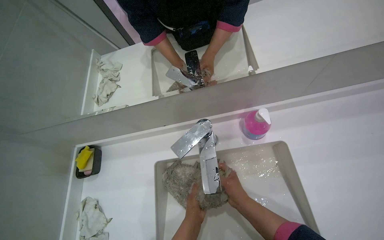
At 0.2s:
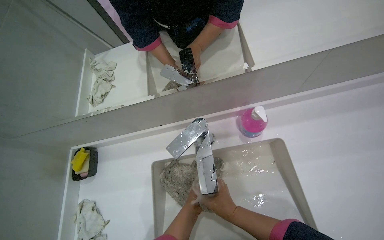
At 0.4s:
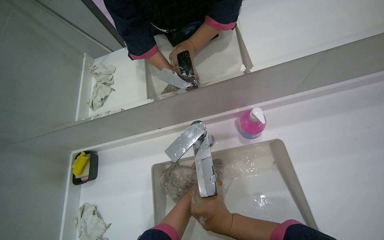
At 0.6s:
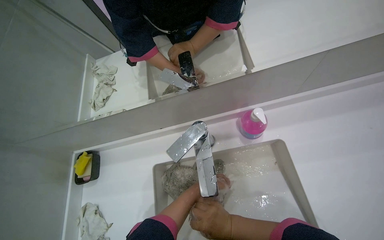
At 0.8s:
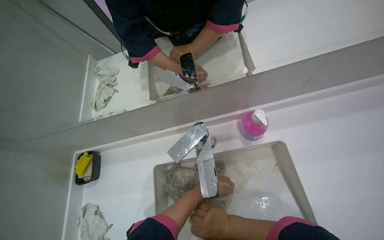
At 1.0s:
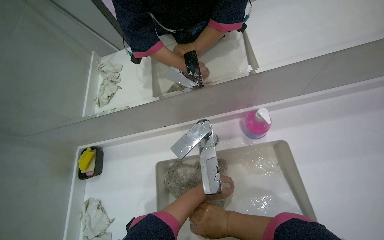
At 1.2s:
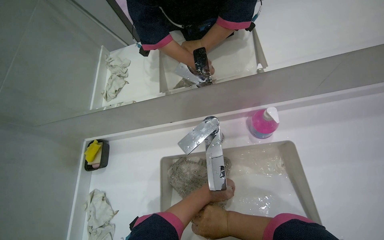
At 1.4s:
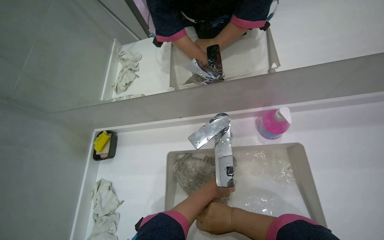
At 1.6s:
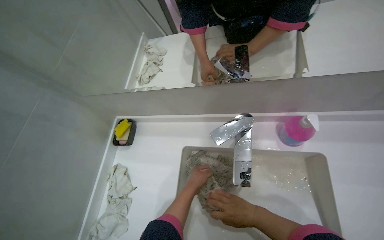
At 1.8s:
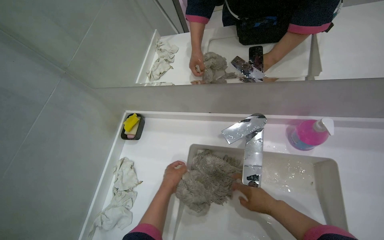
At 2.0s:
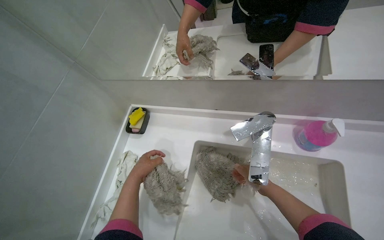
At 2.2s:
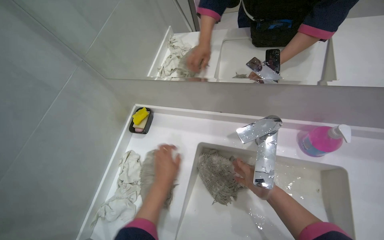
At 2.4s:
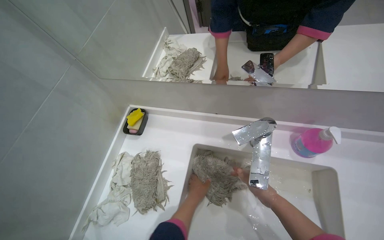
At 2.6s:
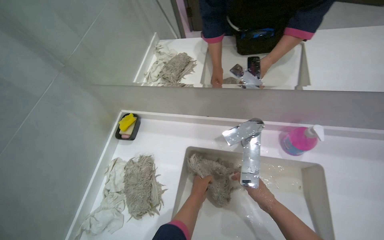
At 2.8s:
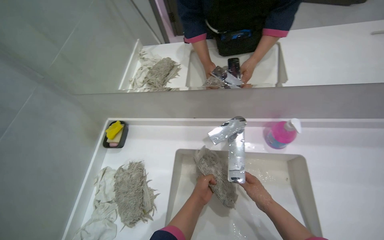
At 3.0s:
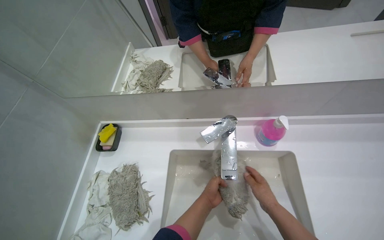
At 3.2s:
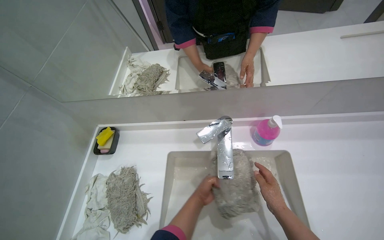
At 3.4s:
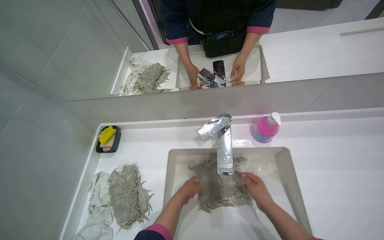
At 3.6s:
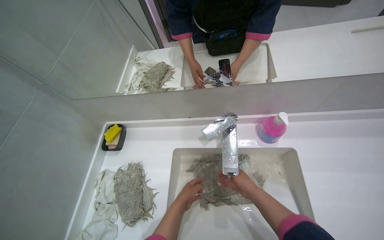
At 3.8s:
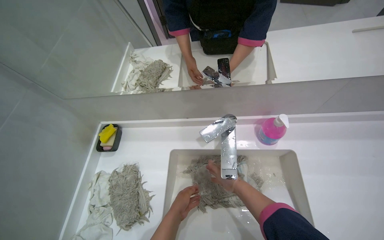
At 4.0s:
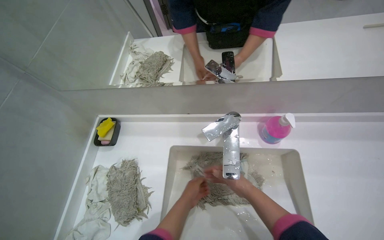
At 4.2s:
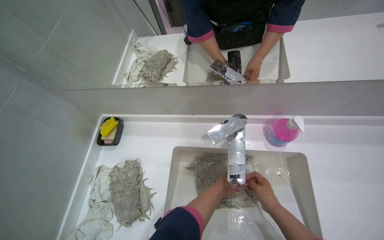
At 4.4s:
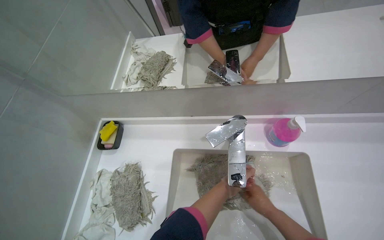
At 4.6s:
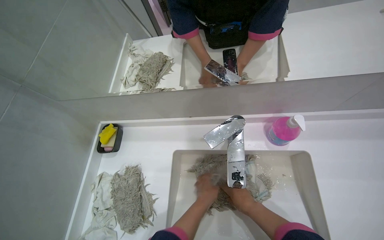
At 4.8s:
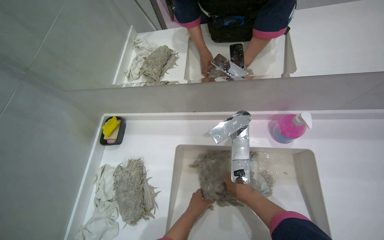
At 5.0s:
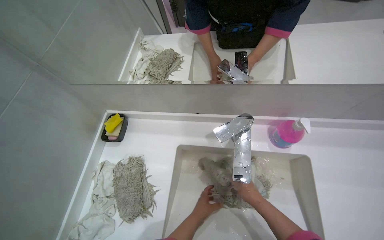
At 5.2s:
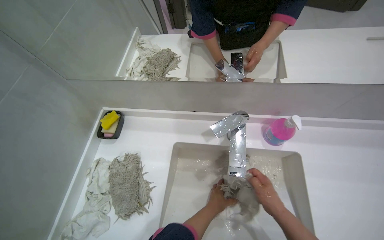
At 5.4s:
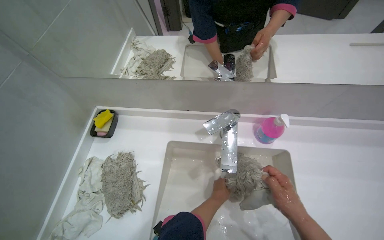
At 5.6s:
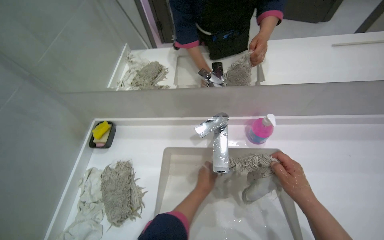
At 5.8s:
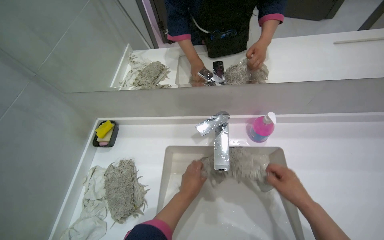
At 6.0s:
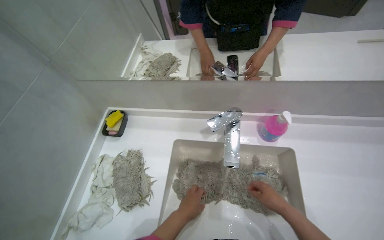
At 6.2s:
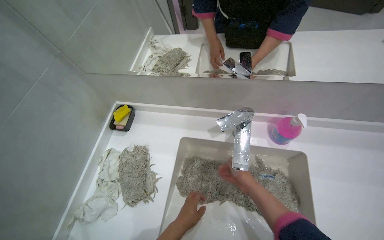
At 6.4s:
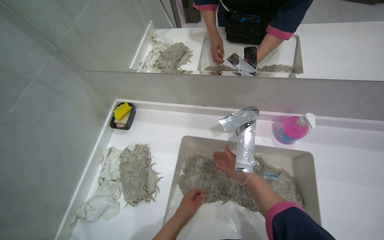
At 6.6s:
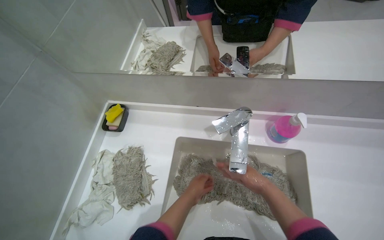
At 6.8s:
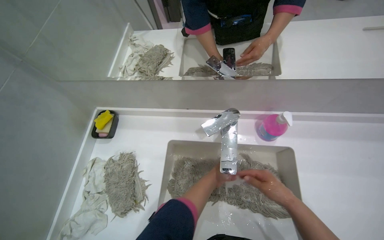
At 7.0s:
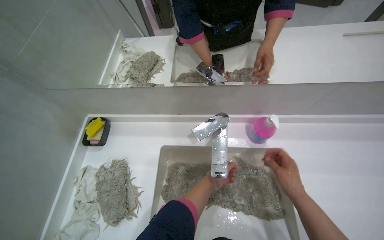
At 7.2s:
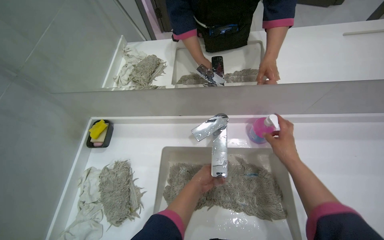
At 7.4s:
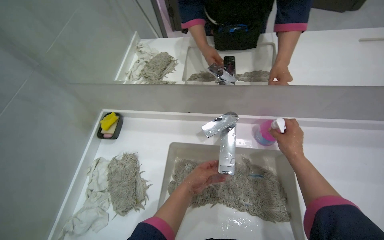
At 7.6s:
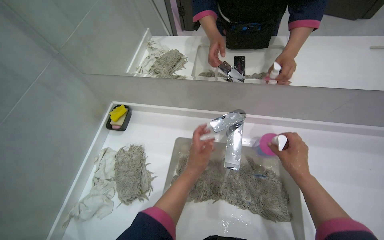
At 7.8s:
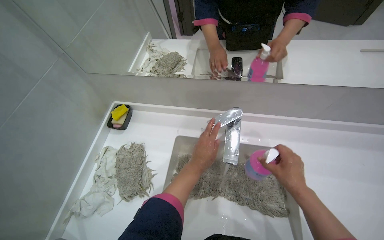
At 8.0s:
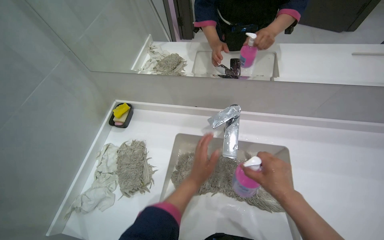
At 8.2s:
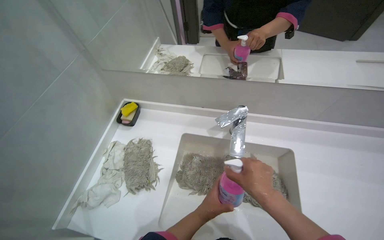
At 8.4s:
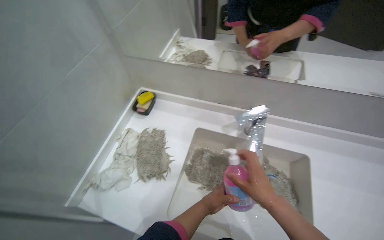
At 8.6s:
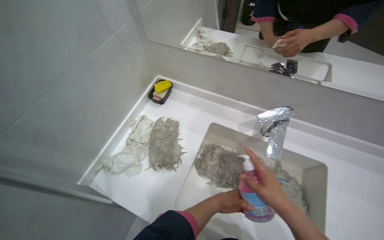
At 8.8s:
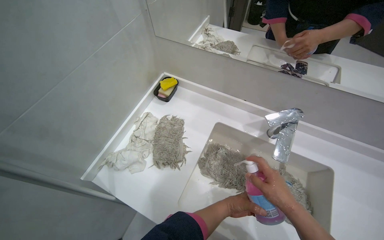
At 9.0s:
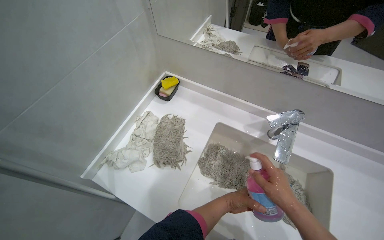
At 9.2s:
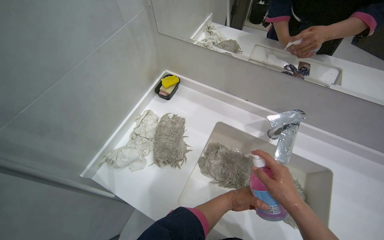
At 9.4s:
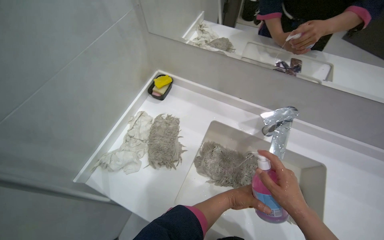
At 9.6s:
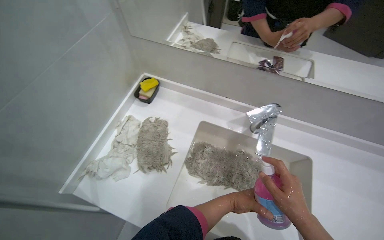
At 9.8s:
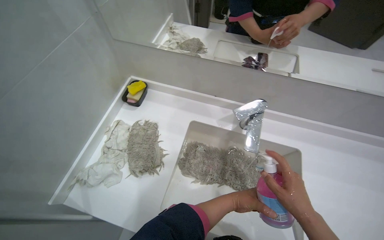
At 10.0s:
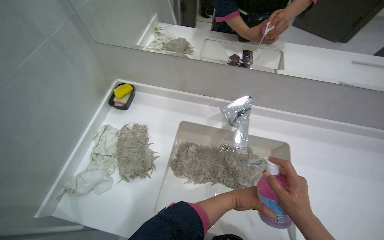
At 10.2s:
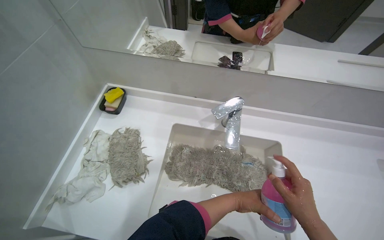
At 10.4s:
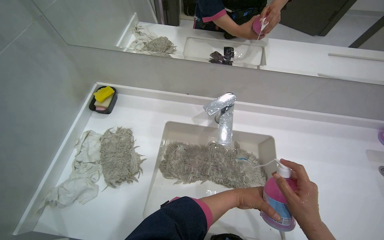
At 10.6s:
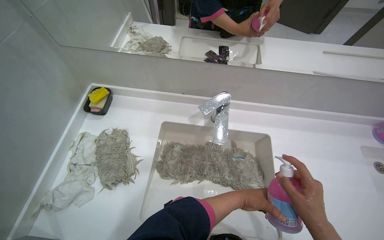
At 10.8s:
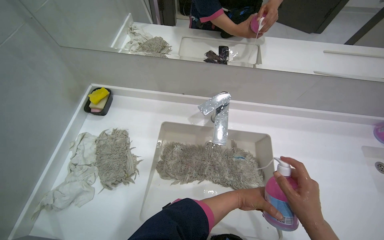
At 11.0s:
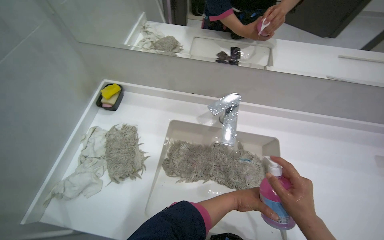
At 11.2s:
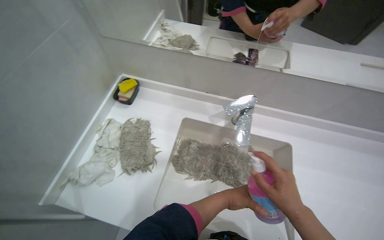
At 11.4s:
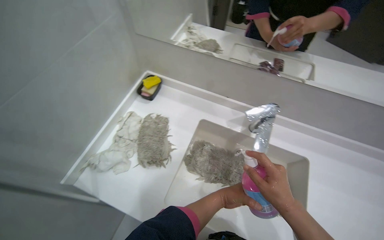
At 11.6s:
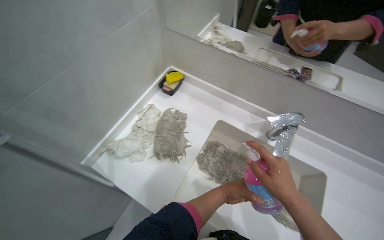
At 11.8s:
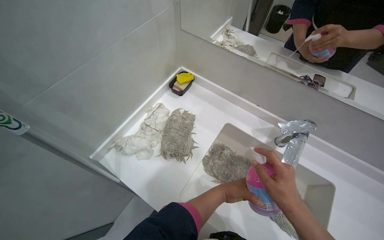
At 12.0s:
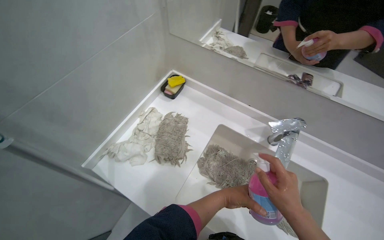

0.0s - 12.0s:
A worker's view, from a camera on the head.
Job: preparing cleaning supplies.
The whole recording: Washing mop heads in sink. The worker washes and rinses mop heads in the sink, applying cleaner.
1.6s - 3.0s: The right hand shifts about 10 cm to the right.
4.4s - 6.0s: The left hand goes left and right, some 15 cm each way, reversing 2 times, while the right hand travels to the left and back again, about 10 cm each way.
6.0s - 7.6s: Both hands travel together up the picture, some 15 cm. The right hand reaches about 20 cm farther from the camera, then returns.
7.6s - 9.0s: The right hand heads to the left, covering roughly 20 cm; the left hand moves down the picture, some 20 cm.
9.0s - 10.4s: The wearer's head swings roughly 20 degrees to the right.
10.4s - 12.0s: The head rotates roughly 25 degrees to the left. The left hand shifts approximately 20 cm to the left.

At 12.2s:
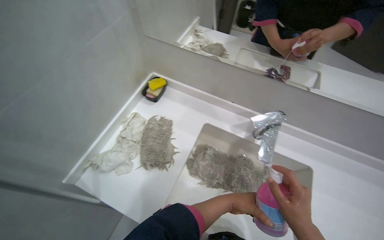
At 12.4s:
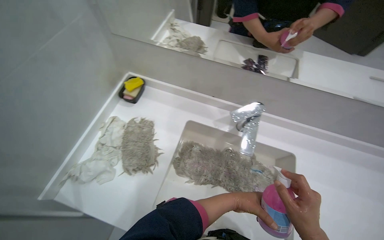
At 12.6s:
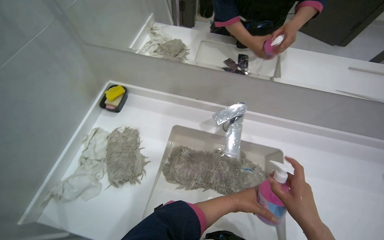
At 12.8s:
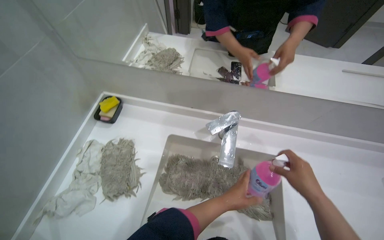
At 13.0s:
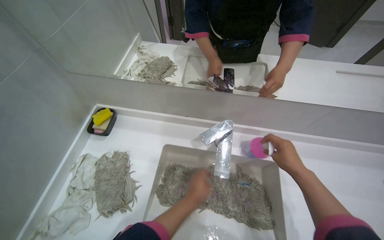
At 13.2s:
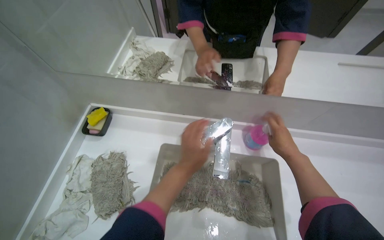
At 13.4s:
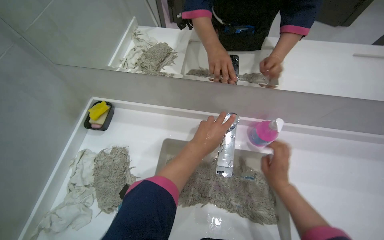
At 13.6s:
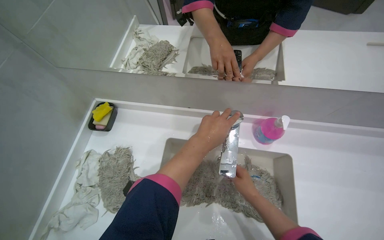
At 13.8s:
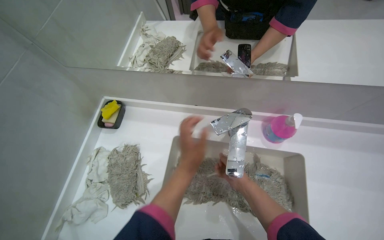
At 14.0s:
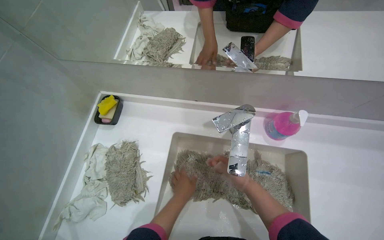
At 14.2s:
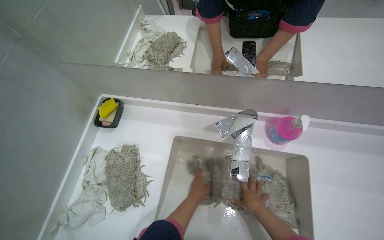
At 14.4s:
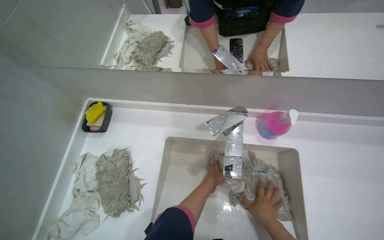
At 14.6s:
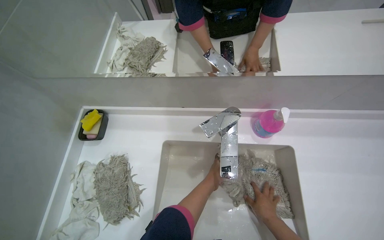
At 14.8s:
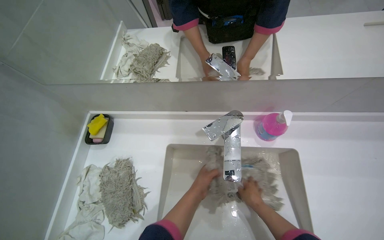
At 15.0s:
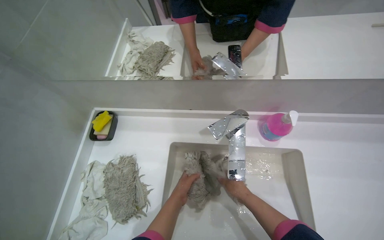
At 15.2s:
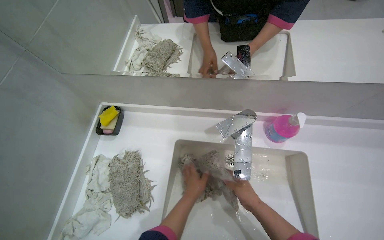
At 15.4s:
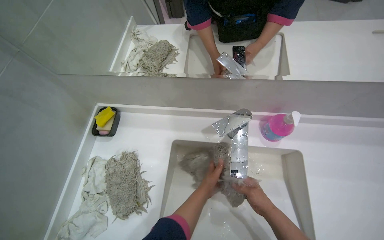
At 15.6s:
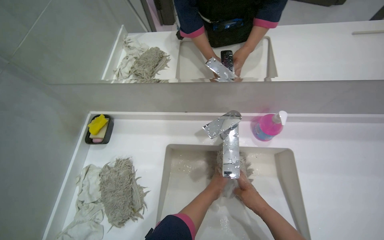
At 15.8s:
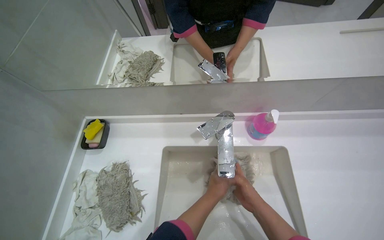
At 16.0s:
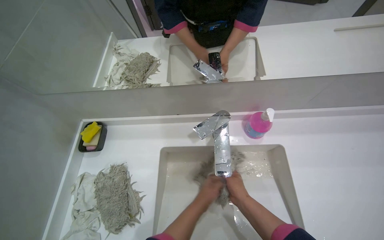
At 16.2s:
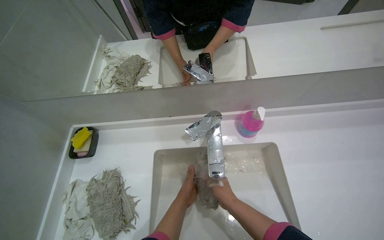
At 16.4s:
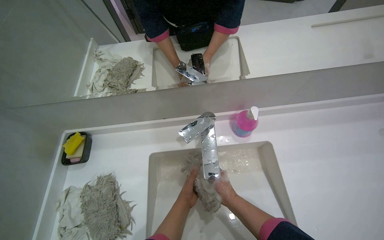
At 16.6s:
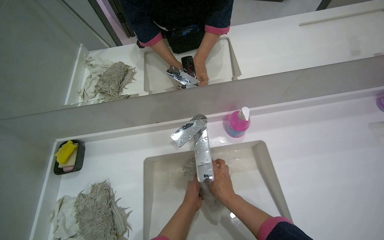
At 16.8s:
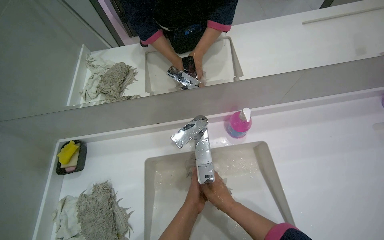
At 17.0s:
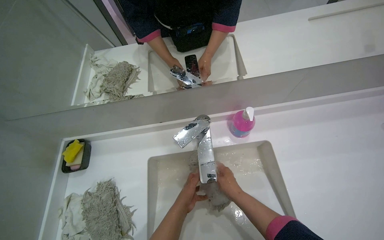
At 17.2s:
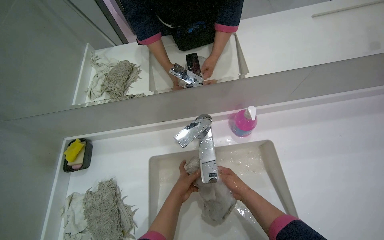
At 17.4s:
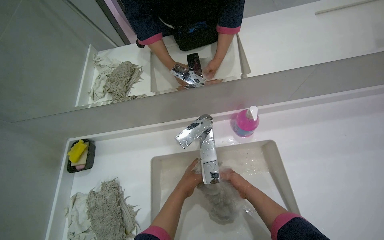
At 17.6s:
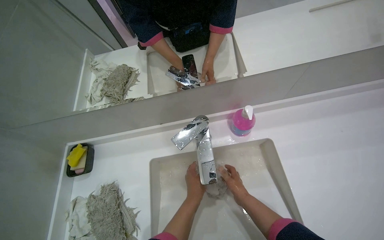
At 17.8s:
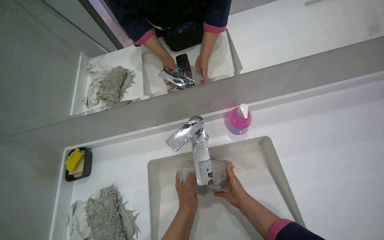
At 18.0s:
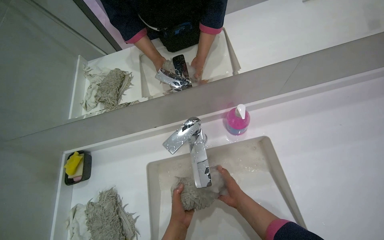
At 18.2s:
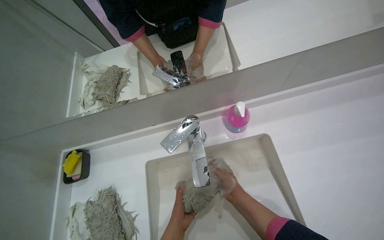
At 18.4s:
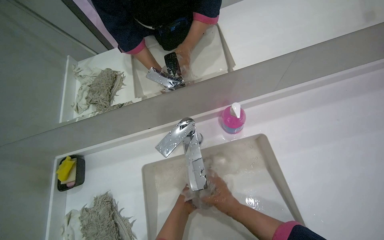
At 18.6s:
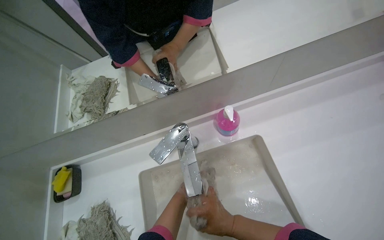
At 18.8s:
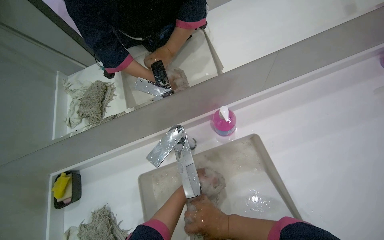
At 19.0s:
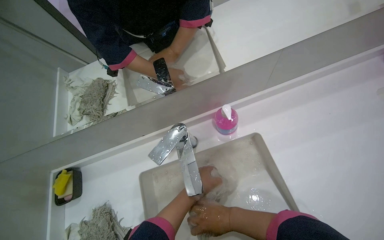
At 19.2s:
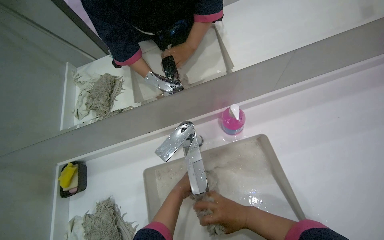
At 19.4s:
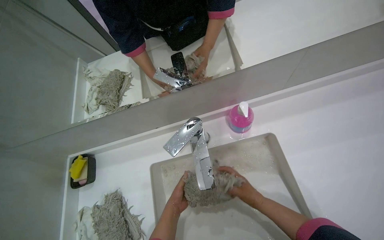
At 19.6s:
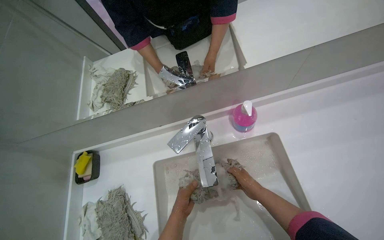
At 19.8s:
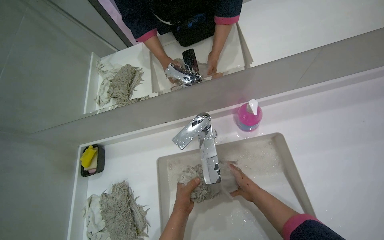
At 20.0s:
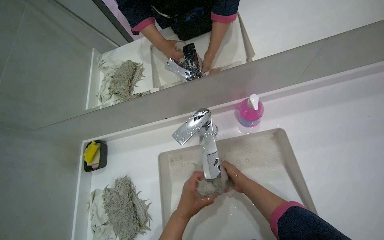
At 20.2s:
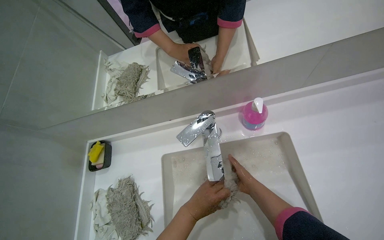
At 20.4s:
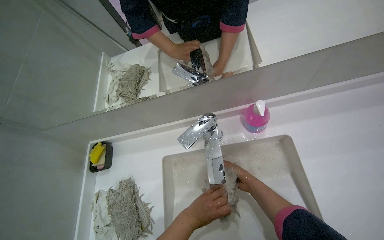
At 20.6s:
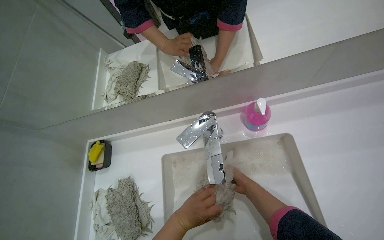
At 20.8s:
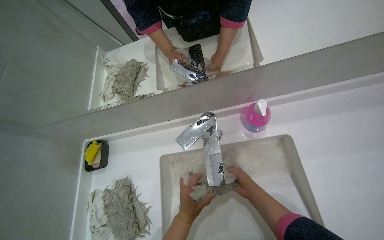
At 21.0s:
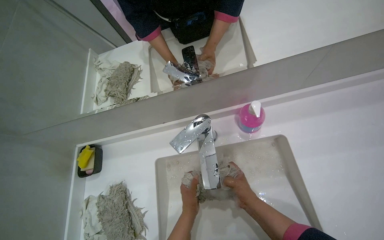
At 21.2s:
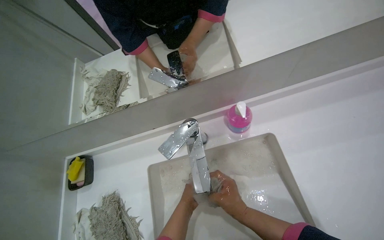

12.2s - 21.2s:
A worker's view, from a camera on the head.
Job: preparing cleaning supplies.
The whole recording: Washing mop heads in sink. The worker washes and rinses mop heads in the sink, applying cleaner.
12.2s - 13.8s: The left hand shifts some 20 cm up the picture. Meanwhile the right hand travels farther from the camera by some 20 cm, and travels up the picture and back again, some 20 cm each way.
13.8s - 15.2s: The right hand goes down the picture and returns, some 15 cm each way, while the left hand is displaced down the picture and farther from the camera by about 15 cm.
19.8s - 21.2s: The left hand heads farther from the camera, covering some 10 cm.
